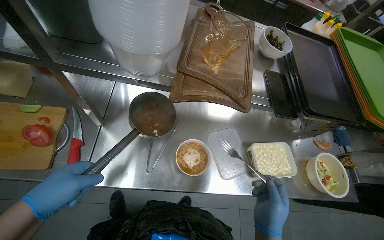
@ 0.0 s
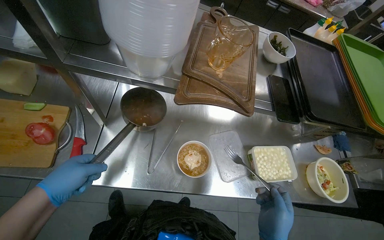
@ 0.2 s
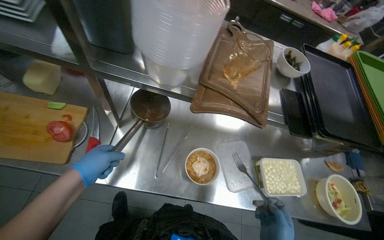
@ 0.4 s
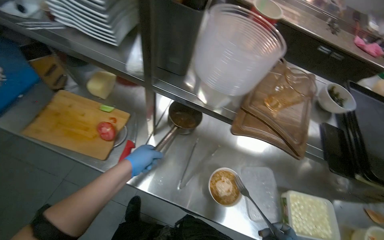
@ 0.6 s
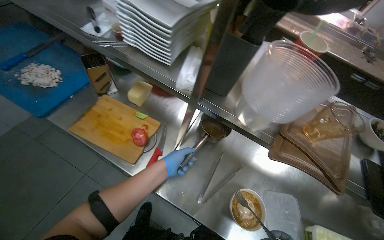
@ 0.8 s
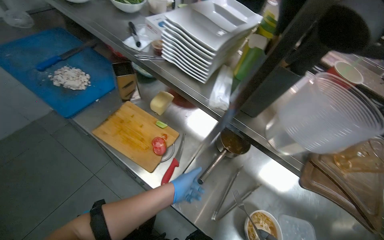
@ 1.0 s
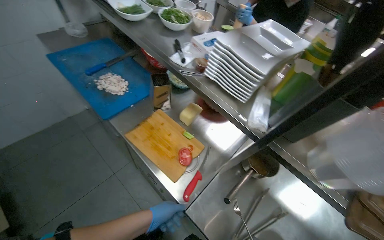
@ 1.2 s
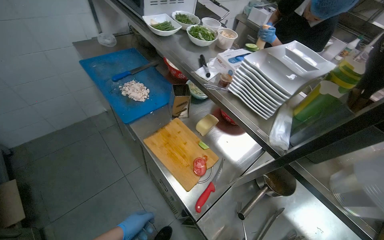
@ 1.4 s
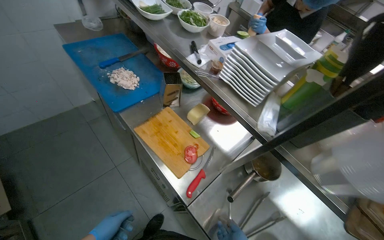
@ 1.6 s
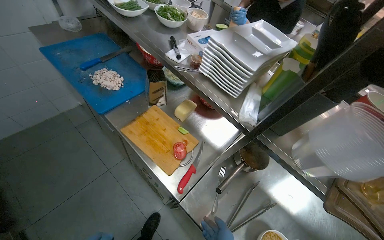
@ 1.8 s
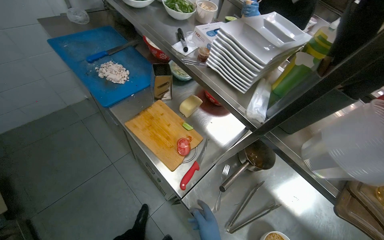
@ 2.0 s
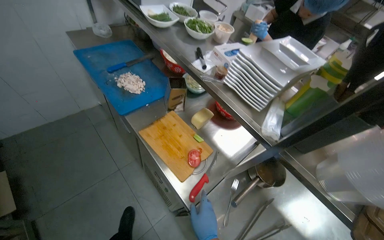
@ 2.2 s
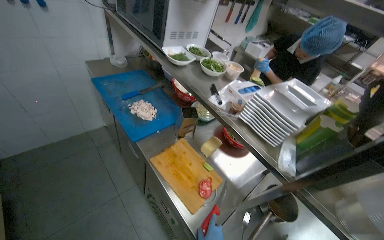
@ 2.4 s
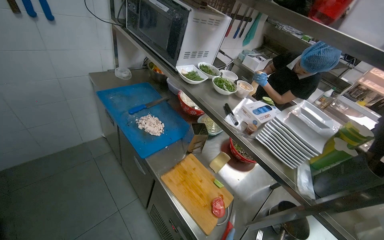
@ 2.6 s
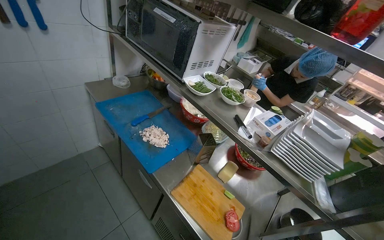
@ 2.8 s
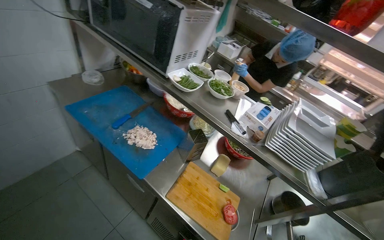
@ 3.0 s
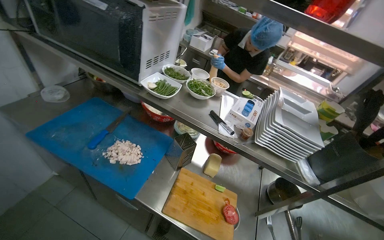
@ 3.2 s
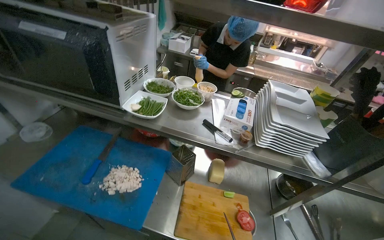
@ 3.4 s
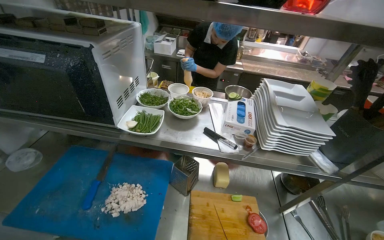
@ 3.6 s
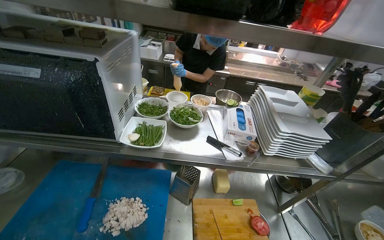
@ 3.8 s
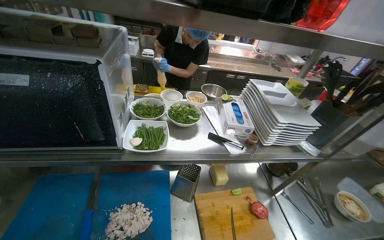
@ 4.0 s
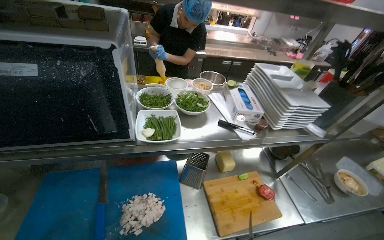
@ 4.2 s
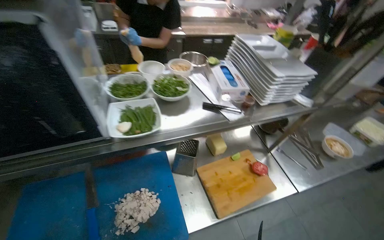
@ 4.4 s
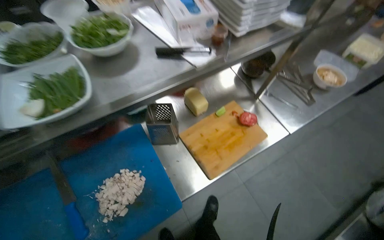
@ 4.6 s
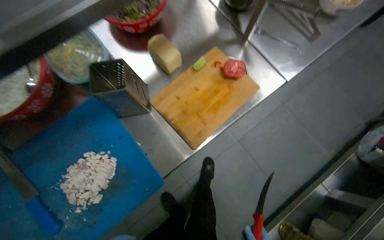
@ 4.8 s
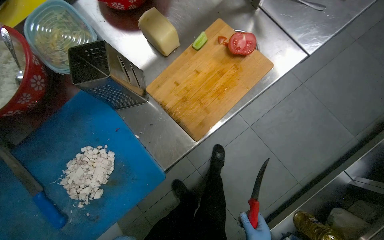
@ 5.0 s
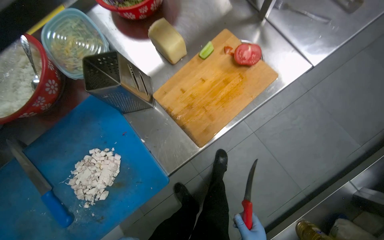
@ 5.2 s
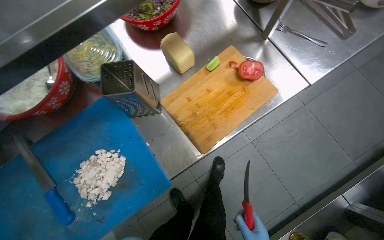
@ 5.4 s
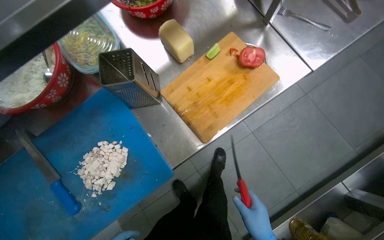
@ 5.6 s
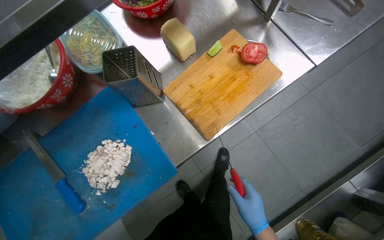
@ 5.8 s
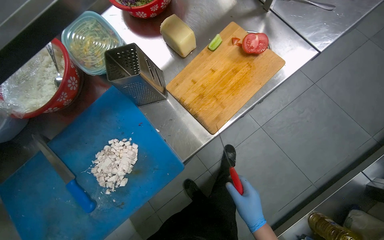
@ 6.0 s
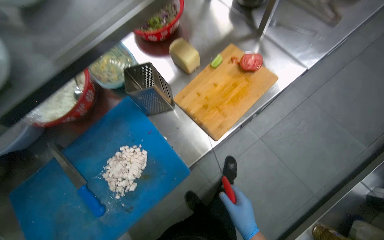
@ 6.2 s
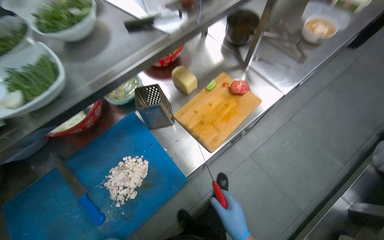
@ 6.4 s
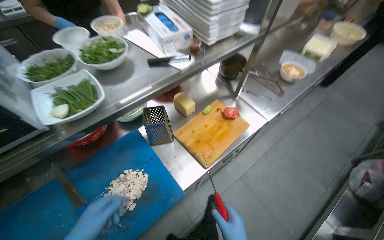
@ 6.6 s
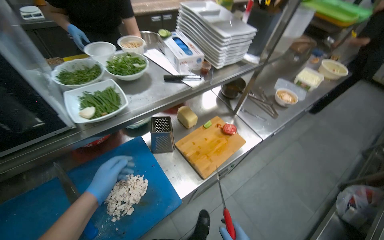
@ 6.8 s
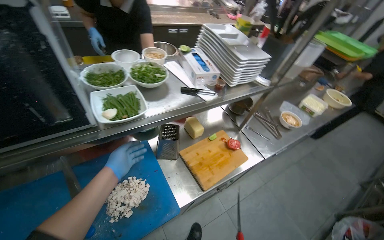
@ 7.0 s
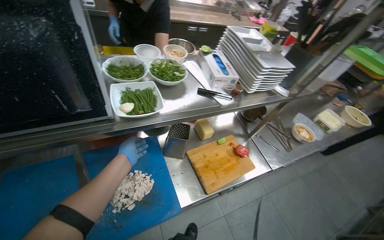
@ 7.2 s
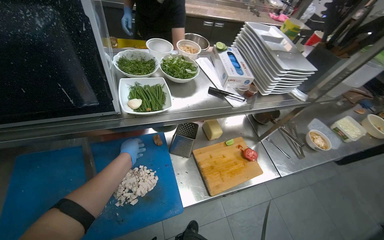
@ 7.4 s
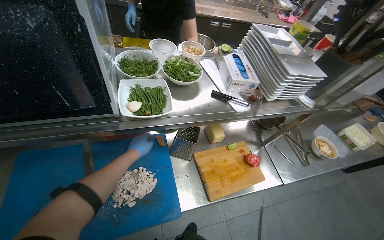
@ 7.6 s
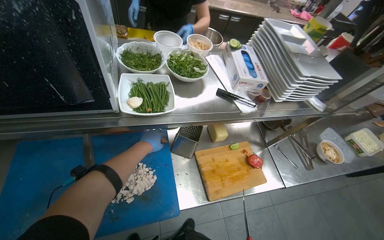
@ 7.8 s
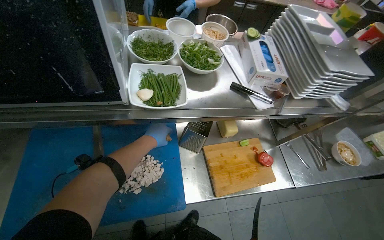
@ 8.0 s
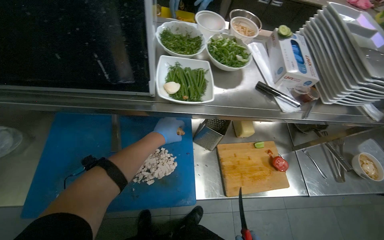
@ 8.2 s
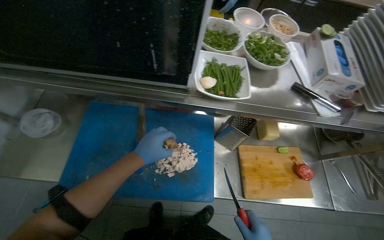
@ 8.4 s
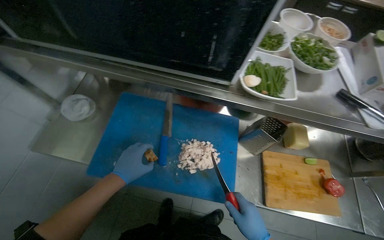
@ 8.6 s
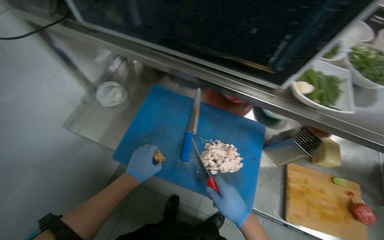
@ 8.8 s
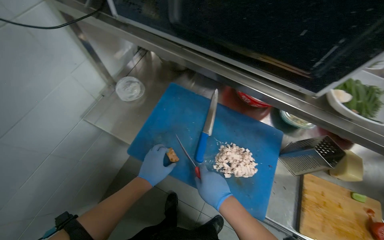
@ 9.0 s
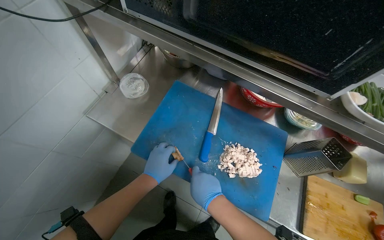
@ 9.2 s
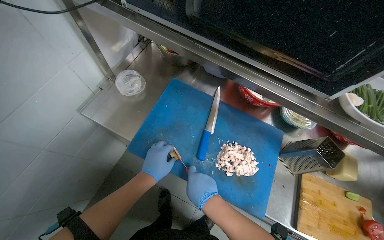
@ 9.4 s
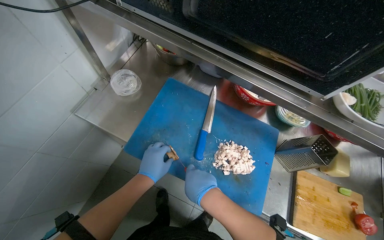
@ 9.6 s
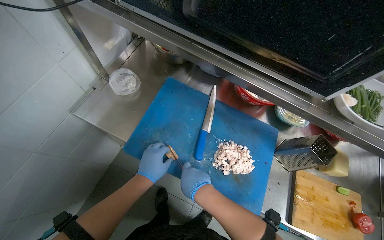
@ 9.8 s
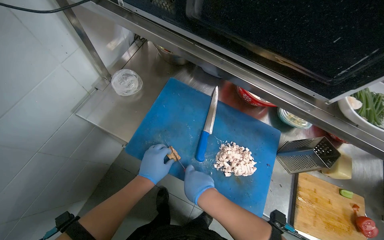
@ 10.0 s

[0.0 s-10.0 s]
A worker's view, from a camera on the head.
Job: preparing food.
The whole recording: Peeling carrots and performing other tasks. The worker peels the carrots and performs other tasks in between.
0.0 to 1.4 s: The head turns to the left by some 45 degrees. The view tilts approximately 25 degrees upward.
2.8 to 4.2 s: The wearer moves approximately 40 cm. The head turns to the right by about 55 degrees. The view tilts roughly 15 degrees downward.
4.2 to 5.8 s: The wearer looks approximately 40 degrees further downward. The scene rotates counterclockwise by some 25 degrees.
5.8 to 7.2 s: The view tips upward by some 30 degrees.
7.2 to 8.6 s: The head turns to the left by approximately 35 degrees. The left hand heads nearer to the camera, covering some 15 cm.

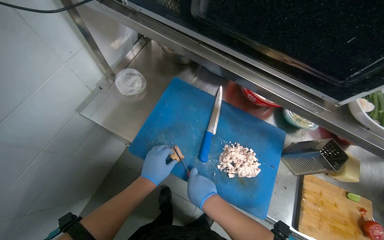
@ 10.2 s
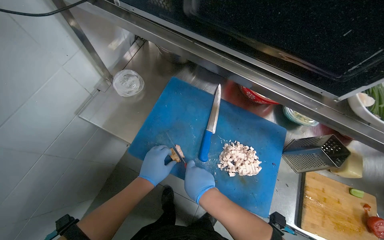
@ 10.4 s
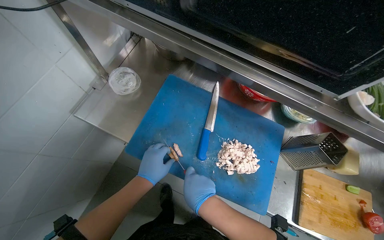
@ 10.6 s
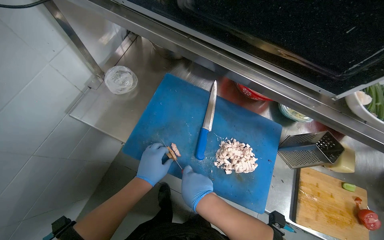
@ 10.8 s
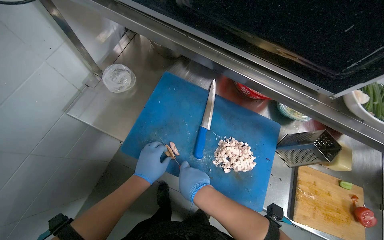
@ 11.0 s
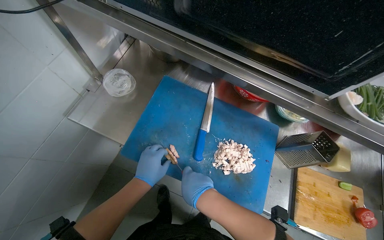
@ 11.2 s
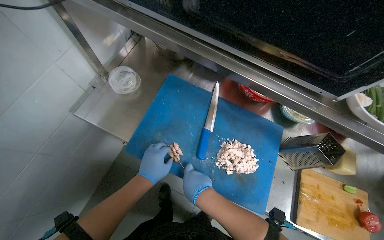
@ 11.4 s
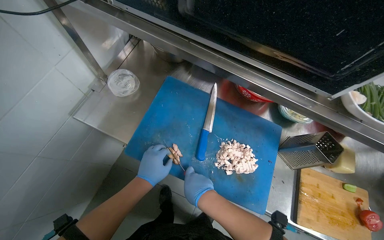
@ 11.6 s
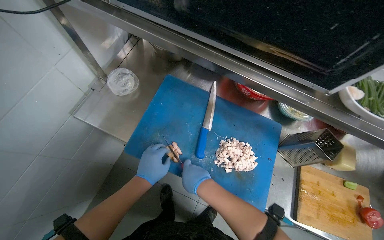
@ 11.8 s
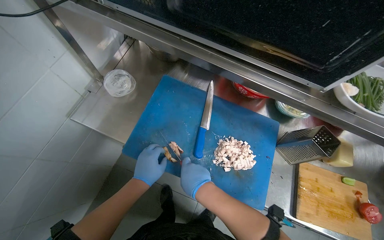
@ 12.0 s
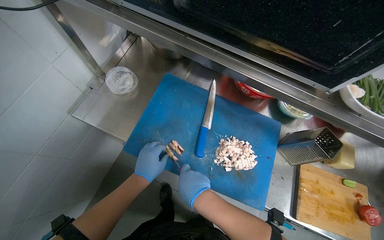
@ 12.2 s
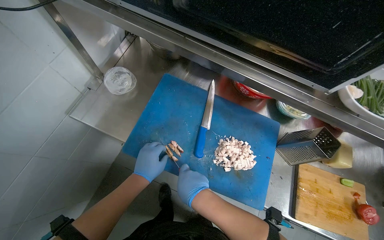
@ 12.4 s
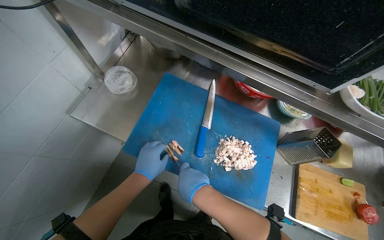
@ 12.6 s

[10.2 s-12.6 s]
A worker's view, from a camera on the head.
Job: preparing food.
The whole recording: Peeling carrots and performing other tasks. The worker peels the carrots and performs other tasks in between.
10.2 to 12.6 s: The hands stay close to where they were, moving slightly.

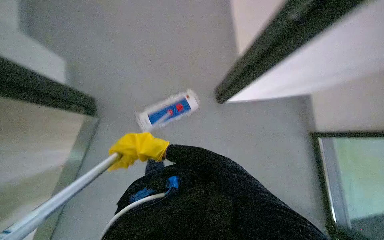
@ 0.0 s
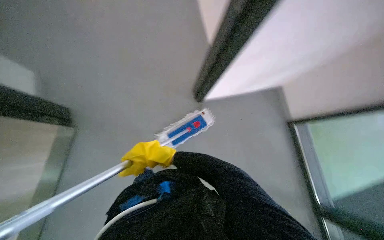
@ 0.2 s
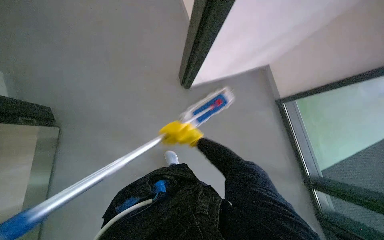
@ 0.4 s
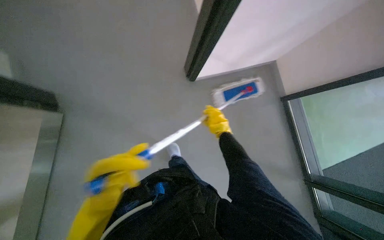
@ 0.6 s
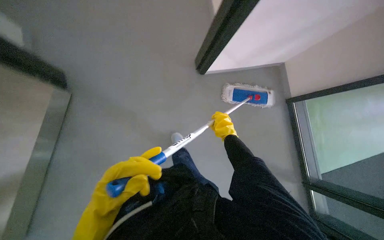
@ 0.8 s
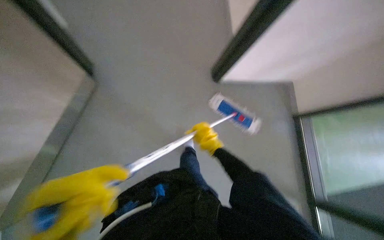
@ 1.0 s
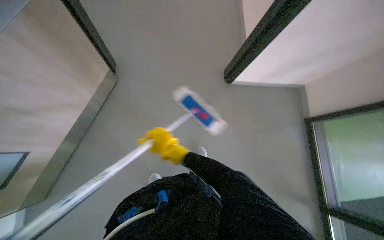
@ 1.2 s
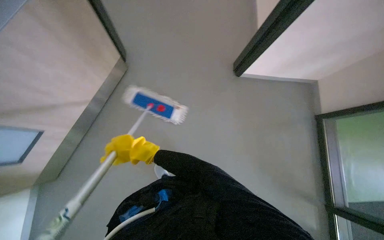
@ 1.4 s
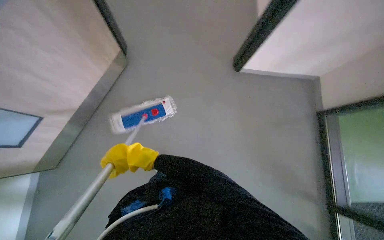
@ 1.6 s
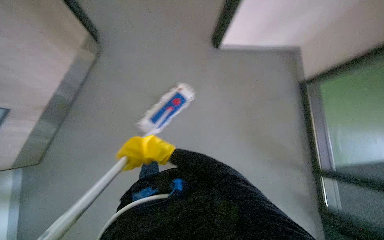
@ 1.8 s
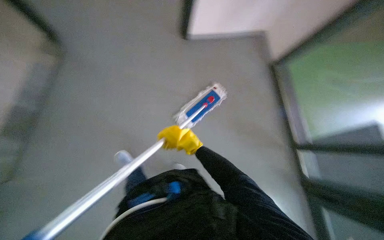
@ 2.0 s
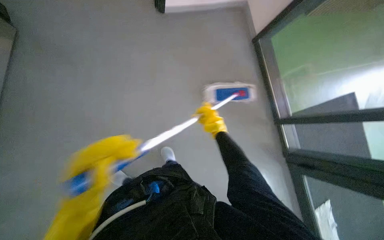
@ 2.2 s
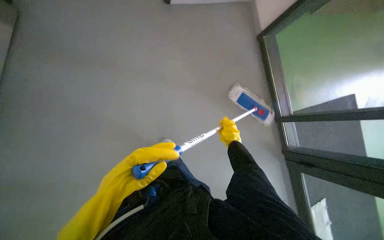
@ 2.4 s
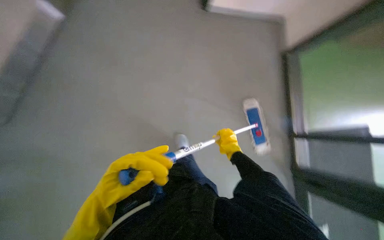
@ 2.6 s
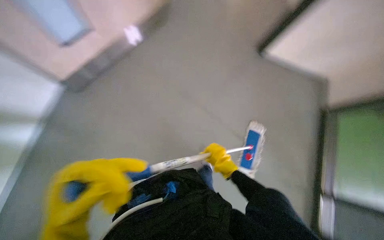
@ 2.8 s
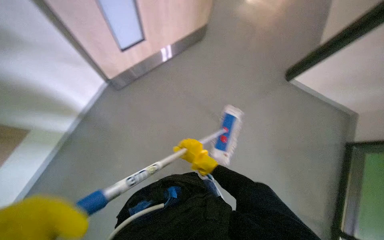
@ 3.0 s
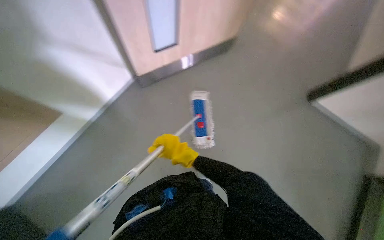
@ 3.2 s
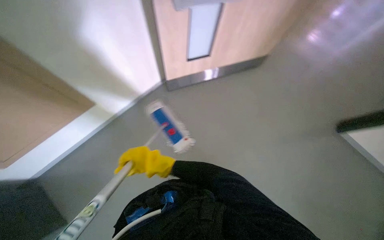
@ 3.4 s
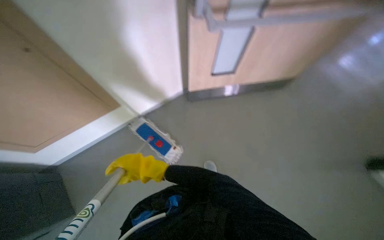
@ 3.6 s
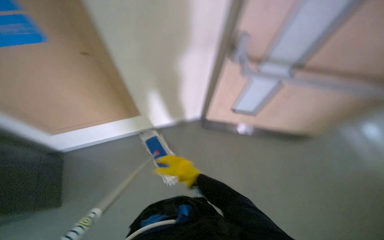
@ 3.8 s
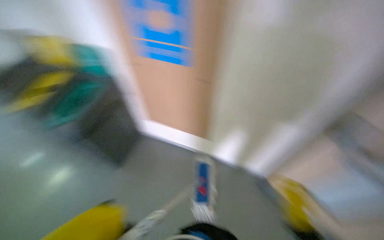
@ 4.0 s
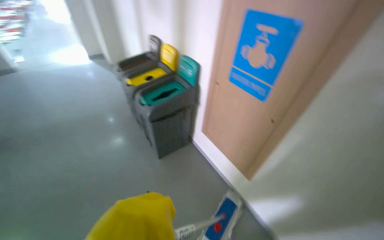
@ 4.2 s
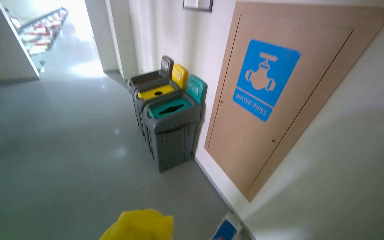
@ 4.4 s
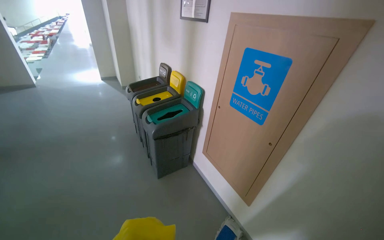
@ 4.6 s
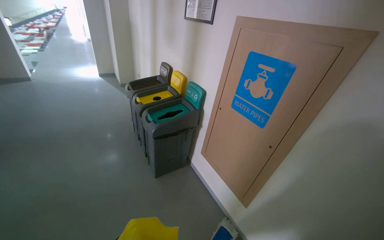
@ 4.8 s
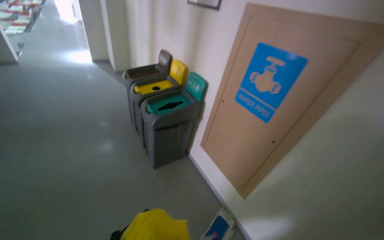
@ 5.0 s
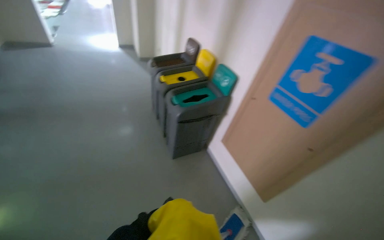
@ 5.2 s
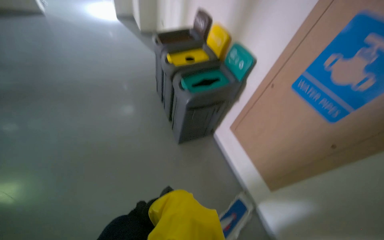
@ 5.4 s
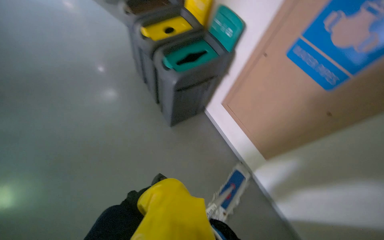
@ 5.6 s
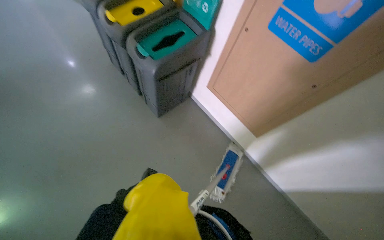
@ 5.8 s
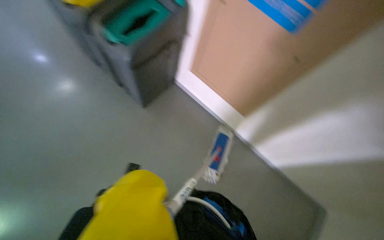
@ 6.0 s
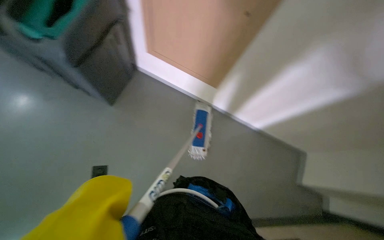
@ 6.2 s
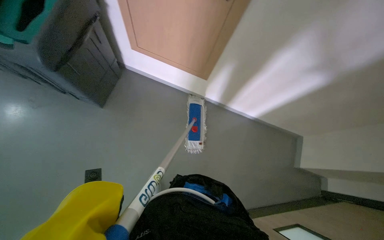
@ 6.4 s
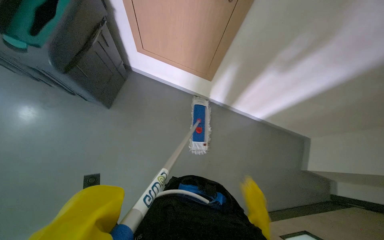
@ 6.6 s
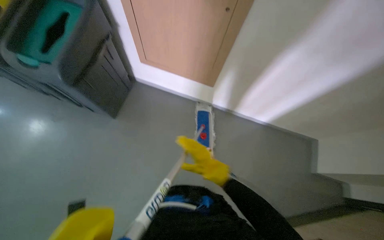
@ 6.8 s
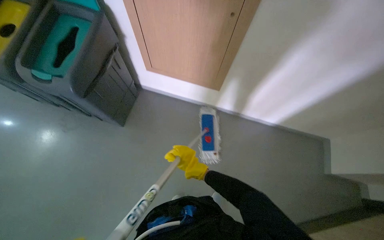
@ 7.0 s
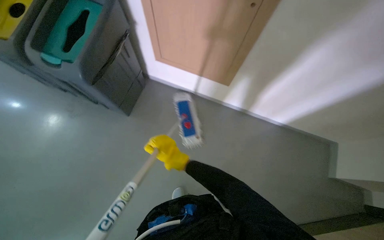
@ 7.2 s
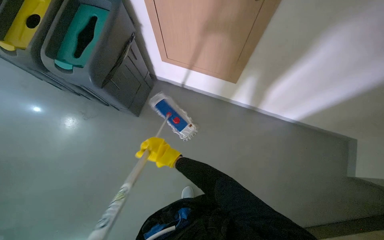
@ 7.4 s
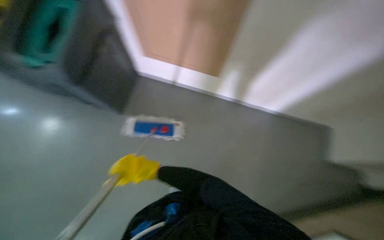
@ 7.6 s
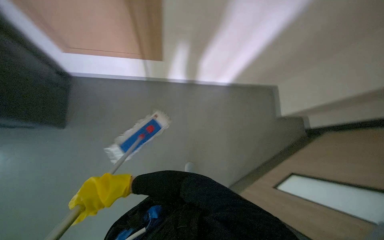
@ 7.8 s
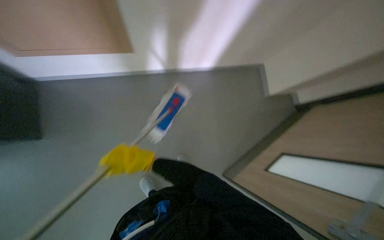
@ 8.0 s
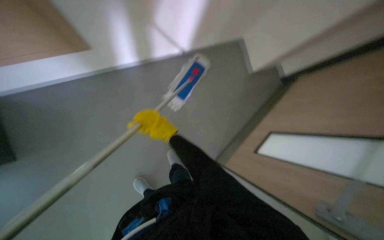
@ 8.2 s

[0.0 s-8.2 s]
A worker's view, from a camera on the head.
Job: wiping surfaces.
The whole recording: Mopping corridor walls. The worker mops the corridor walls using a flat mop.
0.0 to 1.6 s: The view tilts approximately 25 degrees downward.
1.6 to 3.2 s: The view tips downward by about 20 degrees.
3.2 to 5.0 s: The head rotates roughly 75 degrees to the left. The camera pitches upward, by approximately 40 degrees.
5.0 to 6.6 s: The wearer's head swings roughly 35 degrees to the right. The view tips downward by about 45 degrees.
